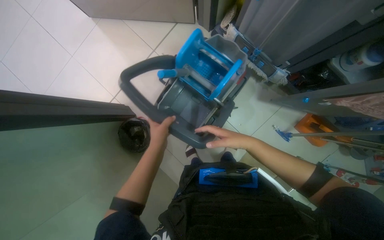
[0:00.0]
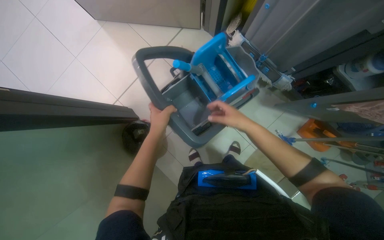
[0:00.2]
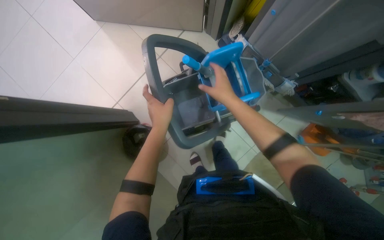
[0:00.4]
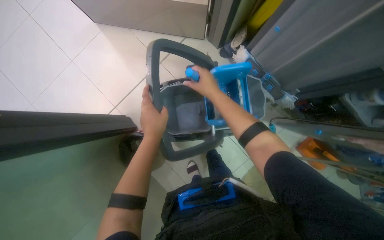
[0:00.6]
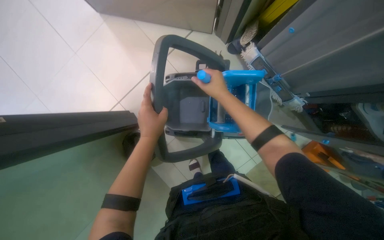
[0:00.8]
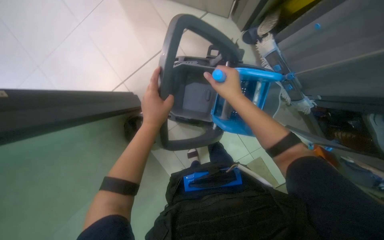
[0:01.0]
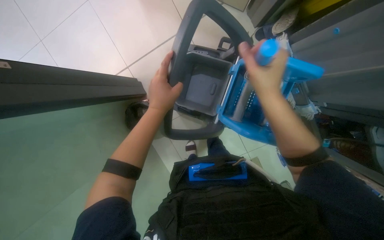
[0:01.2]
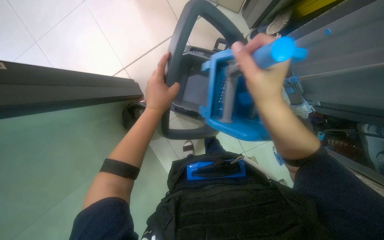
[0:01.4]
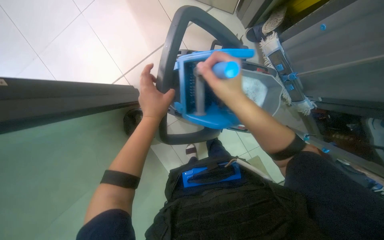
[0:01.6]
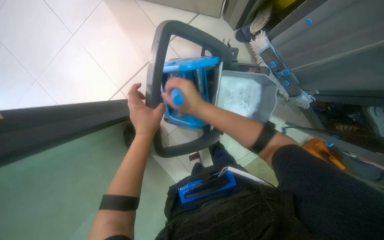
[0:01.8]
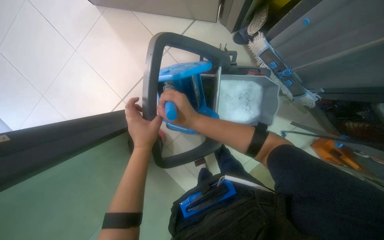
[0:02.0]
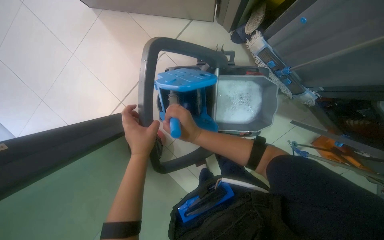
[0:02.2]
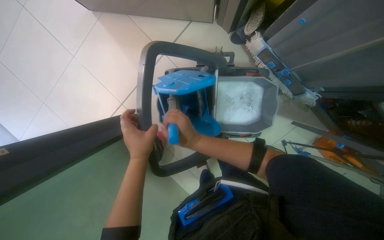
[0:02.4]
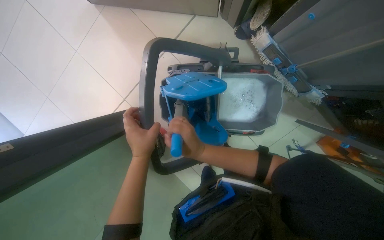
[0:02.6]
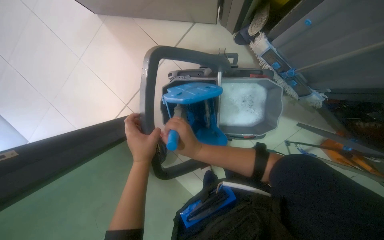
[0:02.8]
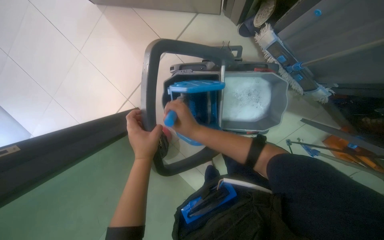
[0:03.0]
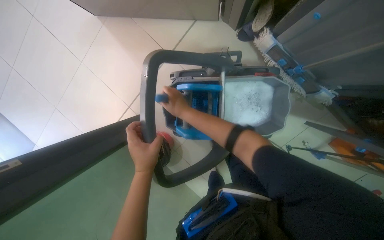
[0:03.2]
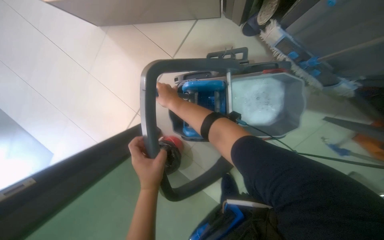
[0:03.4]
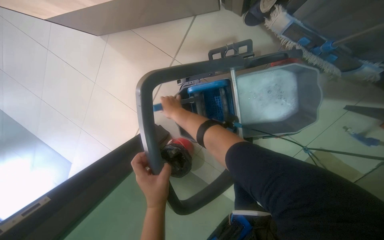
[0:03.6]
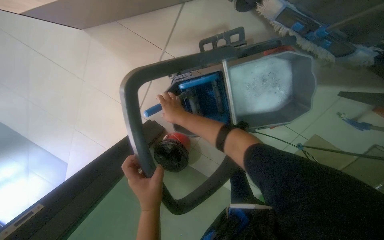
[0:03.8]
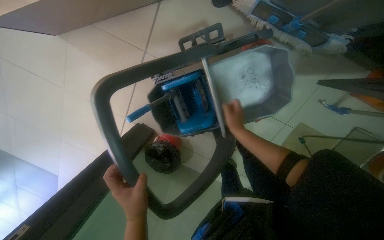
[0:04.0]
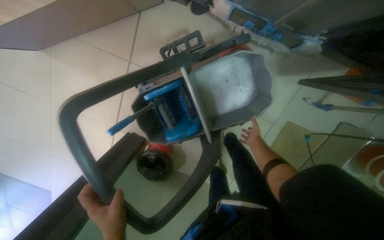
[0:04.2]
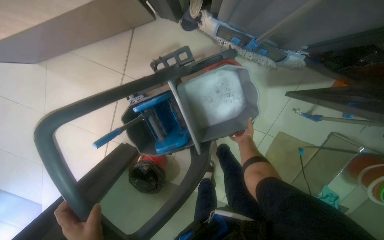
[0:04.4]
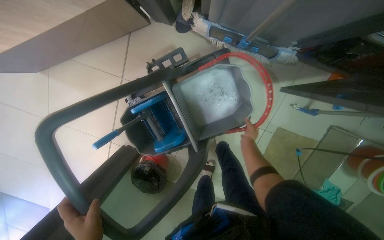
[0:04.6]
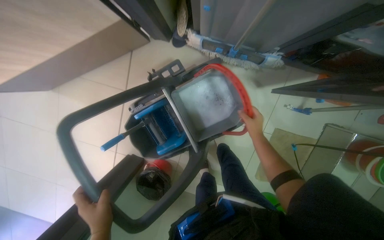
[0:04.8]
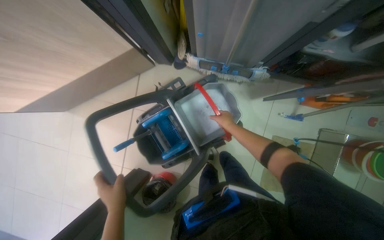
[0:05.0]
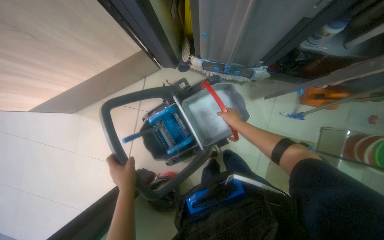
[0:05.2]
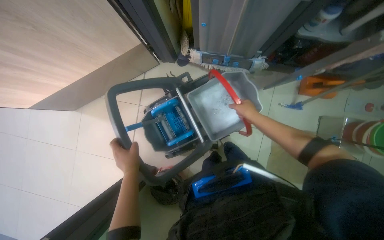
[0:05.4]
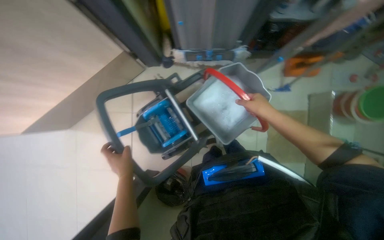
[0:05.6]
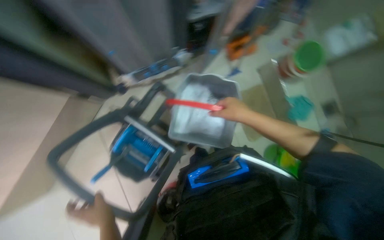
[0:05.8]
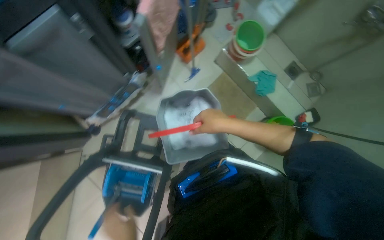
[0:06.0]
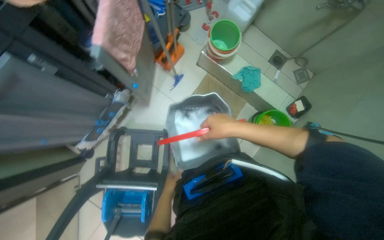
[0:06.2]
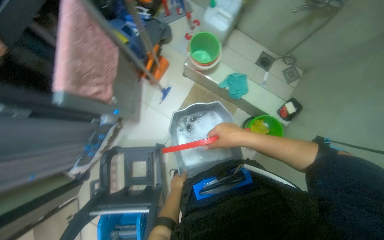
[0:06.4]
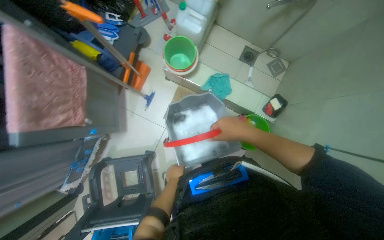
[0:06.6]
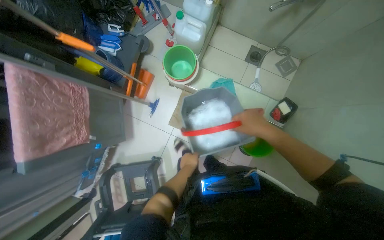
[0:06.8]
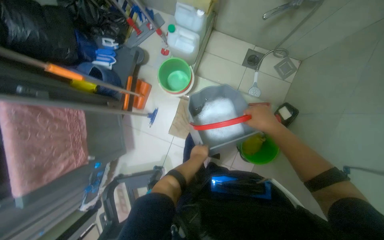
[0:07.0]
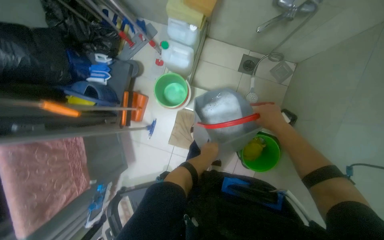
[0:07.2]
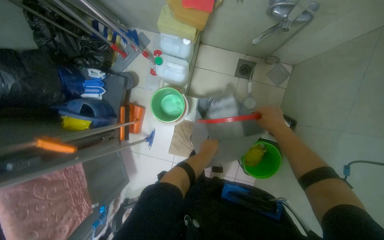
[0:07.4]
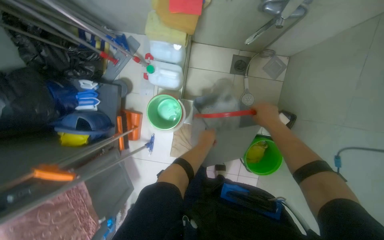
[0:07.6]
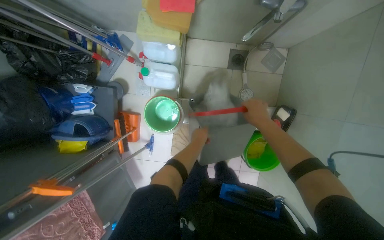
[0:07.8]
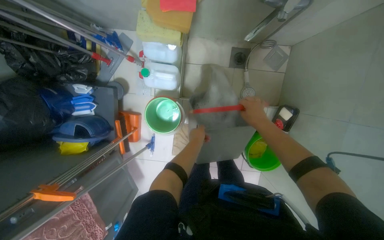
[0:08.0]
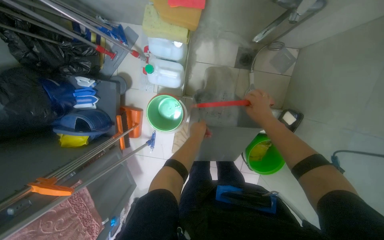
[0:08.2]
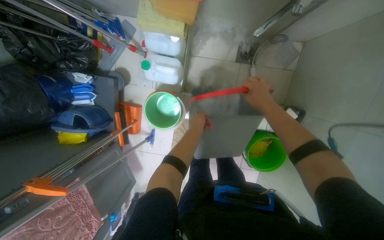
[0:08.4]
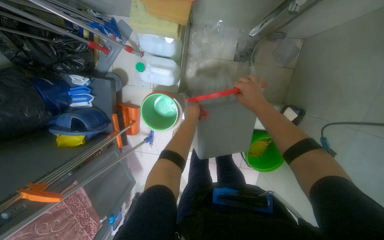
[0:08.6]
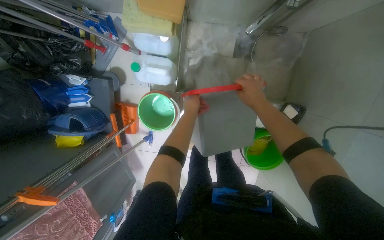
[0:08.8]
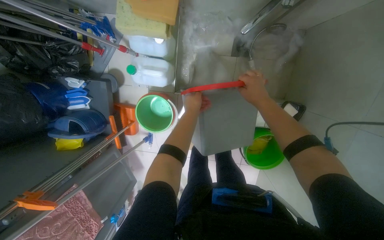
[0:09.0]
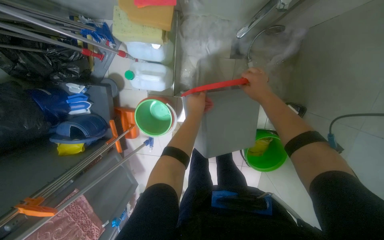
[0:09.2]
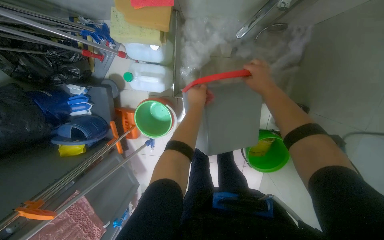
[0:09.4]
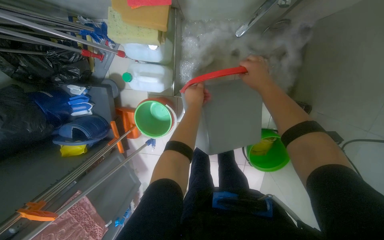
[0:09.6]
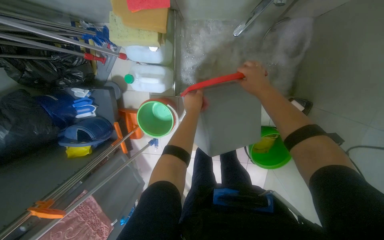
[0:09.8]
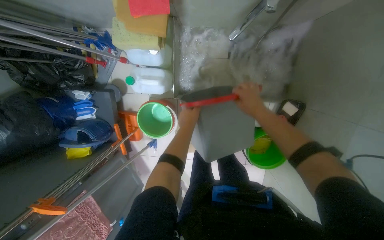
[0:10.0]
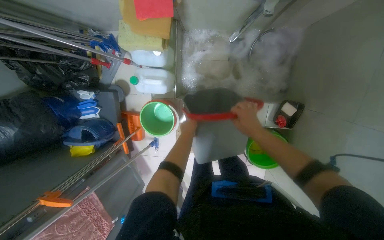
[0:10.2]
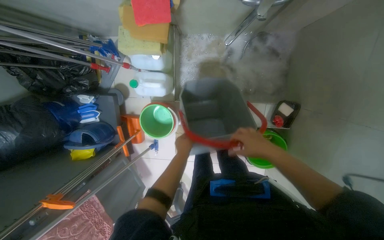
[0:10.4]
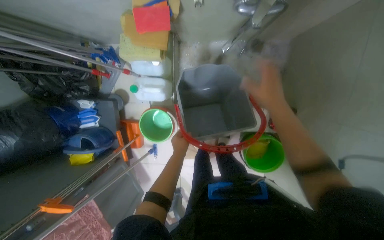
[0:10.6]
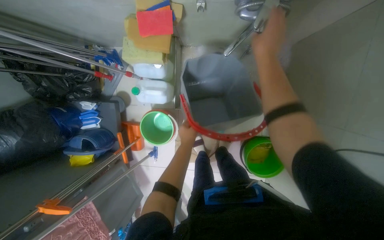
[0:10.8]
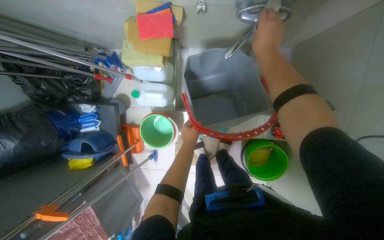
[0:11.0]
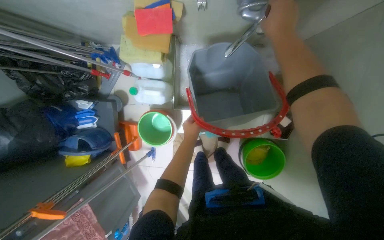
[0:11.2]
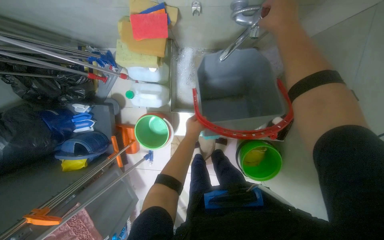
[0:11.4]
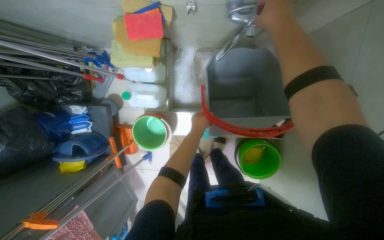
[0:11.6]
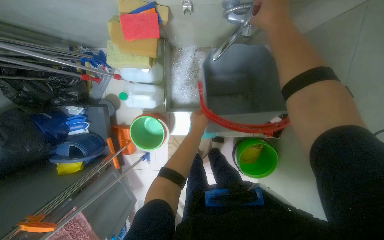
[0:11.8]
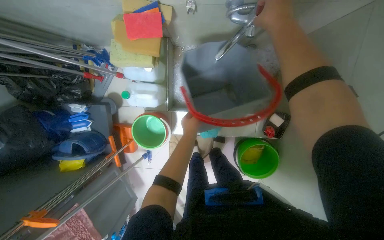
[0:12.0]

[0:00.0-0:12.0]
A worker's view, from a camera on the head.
Job: preparing cleaning supplies.
The whole recording: Preparing cleaning supplies. The worker prepares cleaning supplies by assembling the mop and bucket, filling buckets with water, and soaking cloths.
0:00.0 to 0:01.6: The right hand goes roughly 30 cm up the picture and to the left; the left hand shifts roughly 20 cm up the picture.
0:01.6 to 0:03.0: The right hand goes some 10 cm farther from the camera.
0:03.0 to 0:04.4: The right hand moves to the right and farther from the camera, some 50 cm.
0:04.4 to 0:06.0: The wearer moves some 50 cm. The wearer looks roughly 25 degrees further upward. The scene rotates counterclockwise by approximately 65 degrees.
0:06.0 to 0:07.6: The wearer moves approximately 90 cm. Everything in view rotates roughly 40 degrees counterclockwise.
0:07.6 to 0:09.0: The hands both shift up the picture by approximately 15 cm.
0:09.0 to 0:10.4: The hands both shift down the picture by roughly 15 cm.
0:10.4 to 0:12.0: The left hand moves up the picture, some 10 cm, while the right hand shifts roughly 35 cm up the picture.

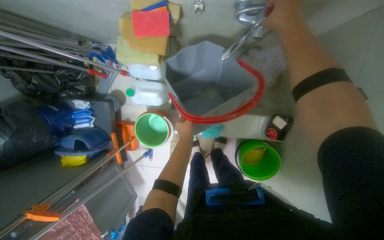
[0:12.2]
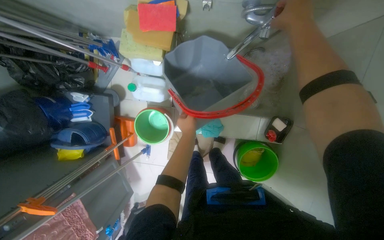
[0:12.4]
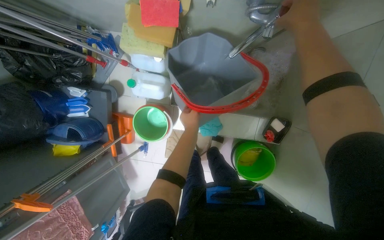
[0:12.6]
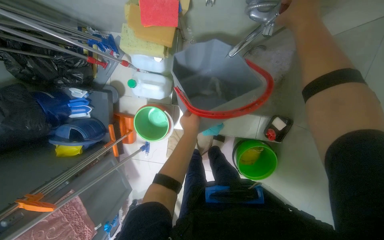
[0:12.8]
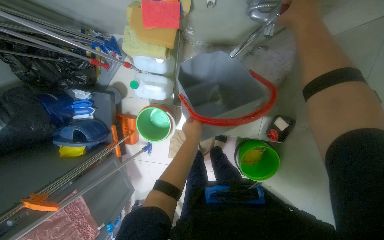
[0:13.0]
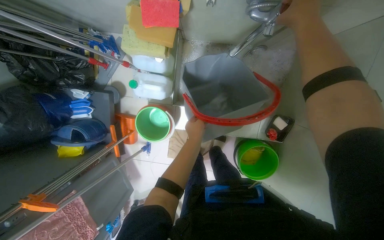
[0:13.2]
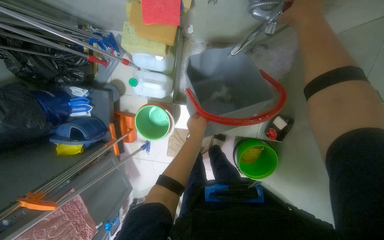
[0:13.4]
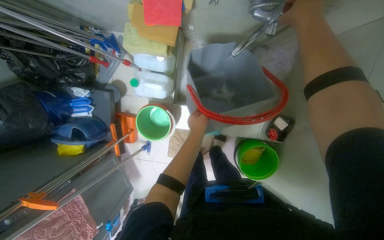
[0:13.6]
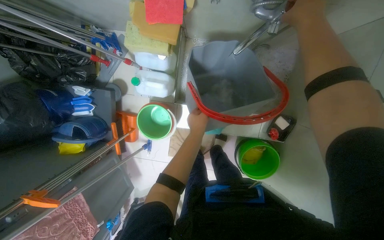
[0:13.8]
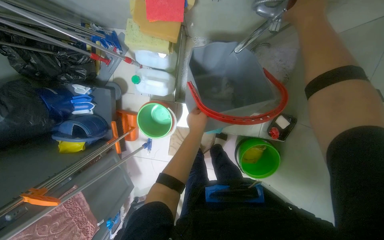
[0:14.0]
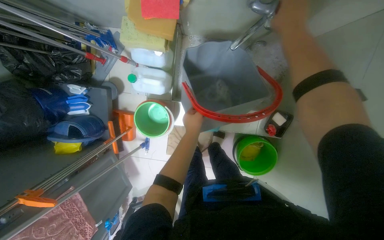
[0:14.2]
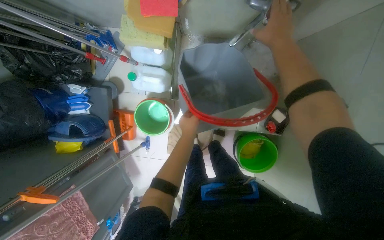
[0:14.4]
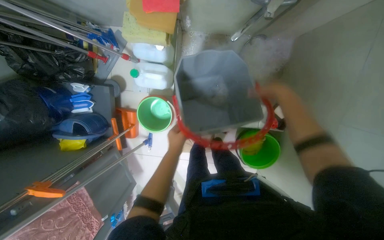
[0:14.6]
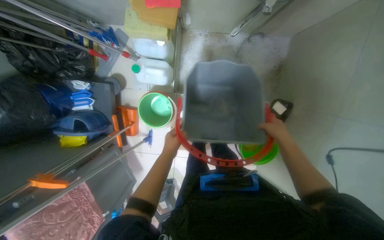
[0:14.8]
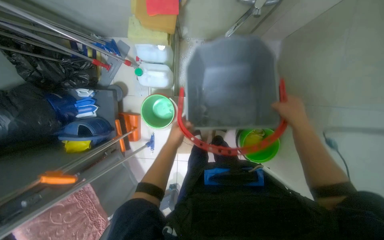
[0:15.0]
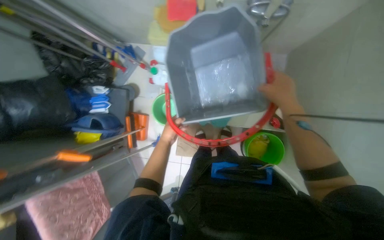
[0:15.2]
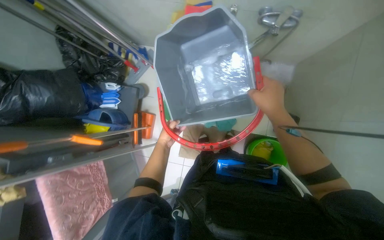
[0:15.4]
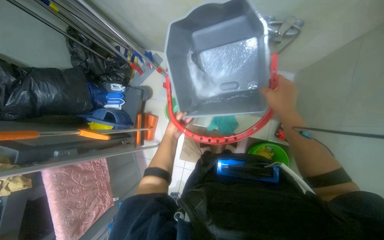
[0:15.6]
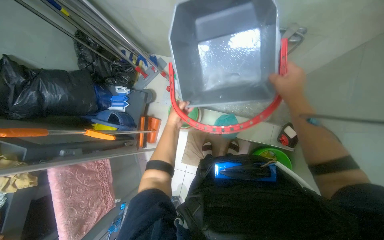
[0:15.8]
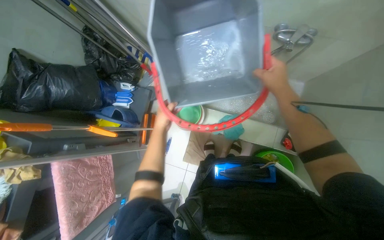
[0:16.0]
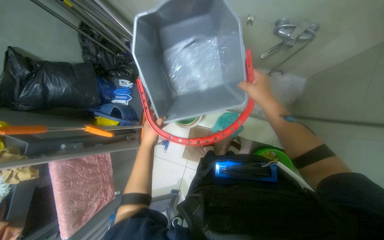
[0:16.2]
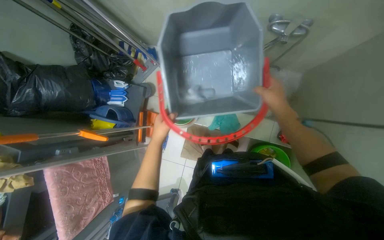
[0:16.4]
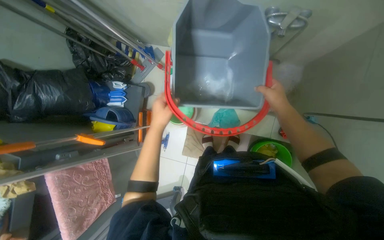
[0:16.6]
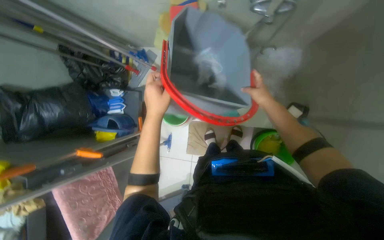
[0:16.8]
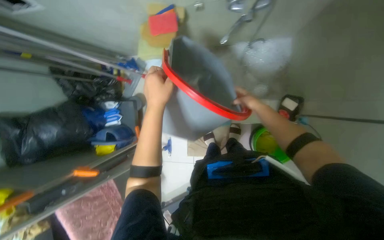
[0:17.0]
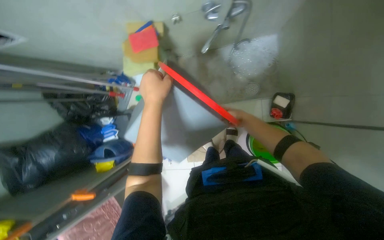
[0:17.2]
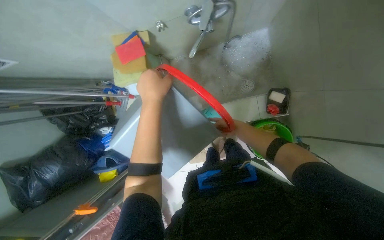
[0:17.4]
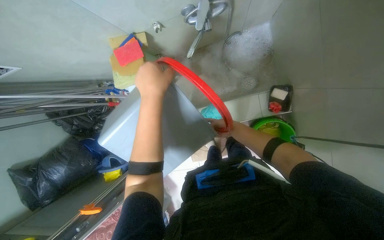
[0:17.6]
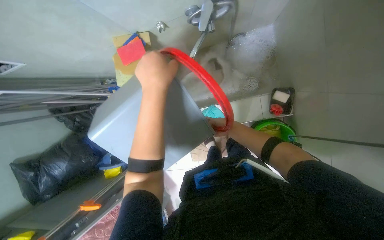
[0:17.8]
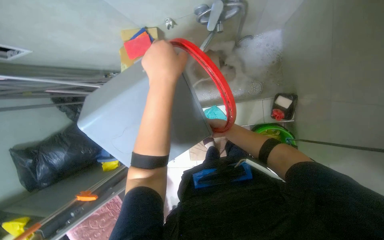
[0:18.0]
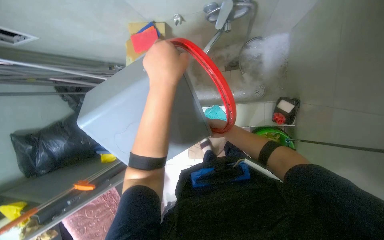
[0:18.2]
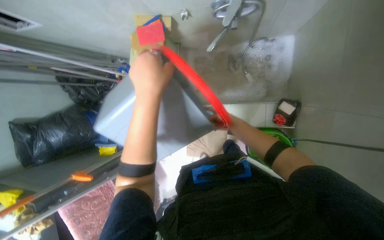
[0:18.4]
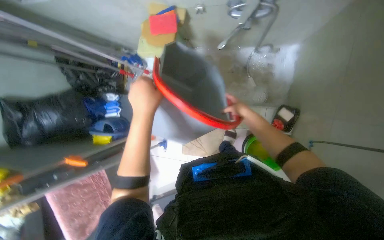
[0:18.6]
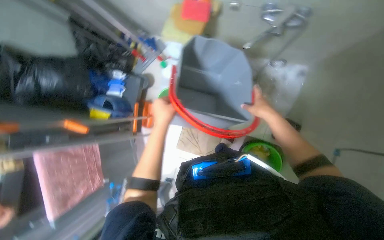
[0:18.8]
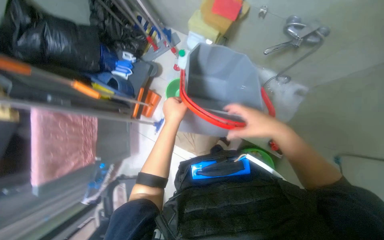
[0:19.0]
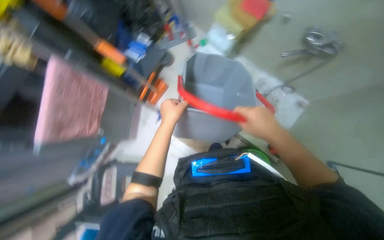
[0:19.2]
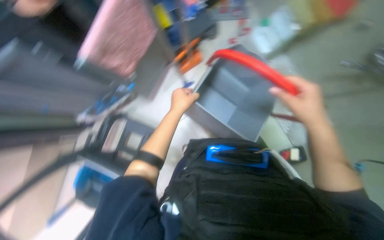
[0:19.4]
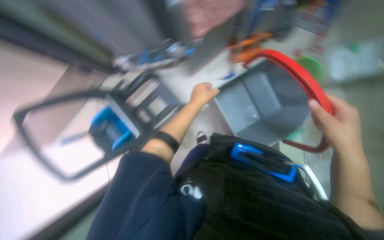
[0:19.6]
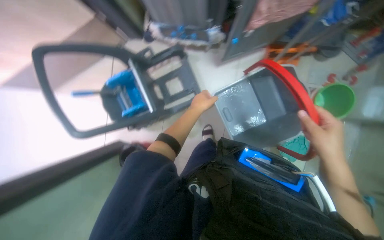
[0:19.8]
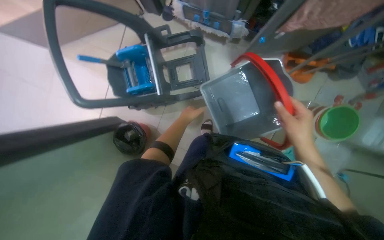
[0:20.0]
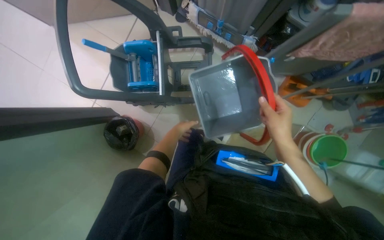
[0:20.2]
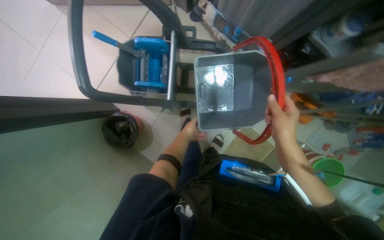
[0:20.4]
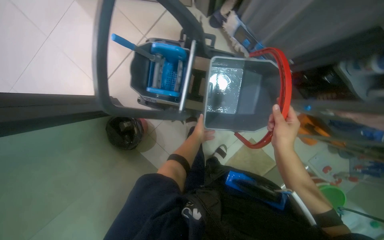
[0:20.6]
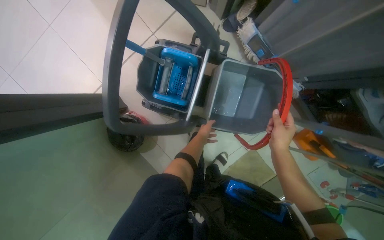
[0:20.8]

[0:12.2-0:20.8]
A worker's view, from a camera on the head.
Job: preparing cleaning supplies.
The whole recording: Preparing cleaning supplies. The worker prepares cleaning supplies by assembling the mop and bucket, filling buckets with water, and soaking cloths.
0:12.2 to 0:13.6: The hands work in one place, with small movements.
0:13.6 to 0:15.0: The left hand heads to the left, covering about 10 cm; the right hand is displaced down the picture by some 40 cm.
0:15.0 to 0:16.6: The left hand shifts roughly 15 cm nearer to the camera. Meanwhile the right hand shifts approximately 10 cm to the left.
0:16.6 to 0:18.0: The left hand shifts some 40 cm up the picture, to the right and nearer to the camera. The right hand is displaced farther from the camera by roughly 25 cm.
0:18.0 to 0:19.4: The camera travels roughly 70 cm. The camera sweeps to the right, by about 15 degrees. Everything in view rotates approximately 65 degrees clockwise.
0:19.4 to 0:20.8: The head travels about 70 cm. The view tilts approximately 20 degrees downward. The scene rotates clockwise by about 85 degrees.
